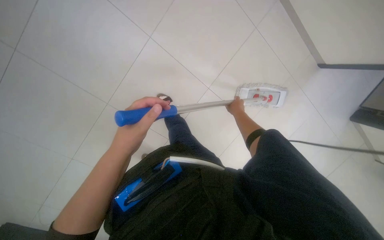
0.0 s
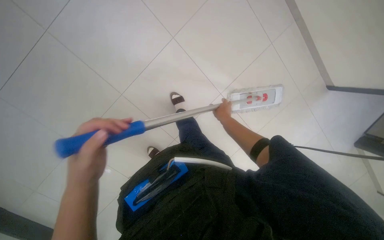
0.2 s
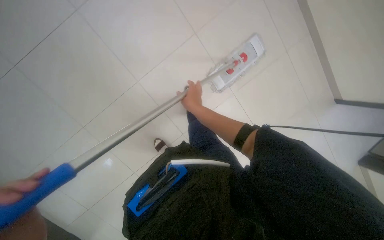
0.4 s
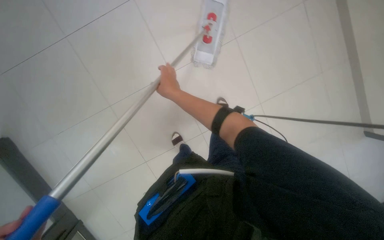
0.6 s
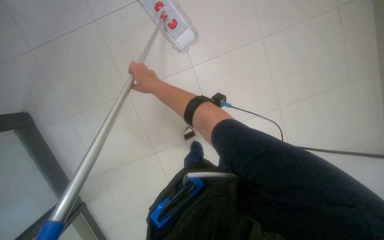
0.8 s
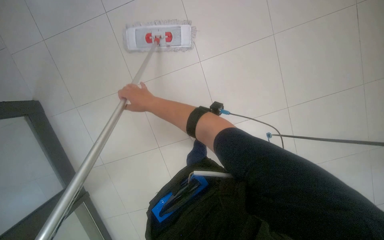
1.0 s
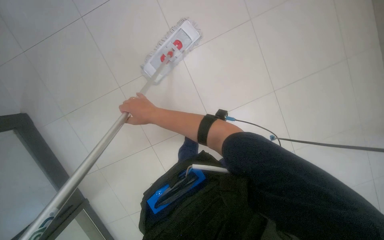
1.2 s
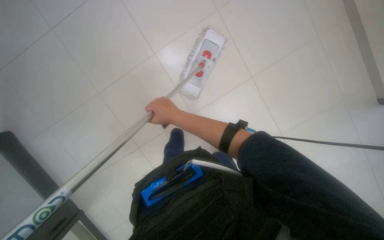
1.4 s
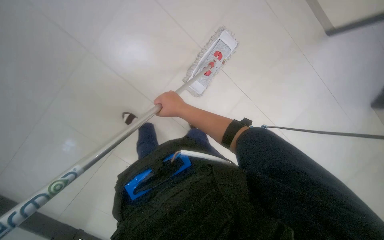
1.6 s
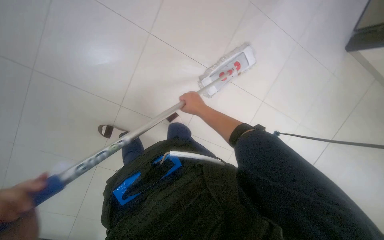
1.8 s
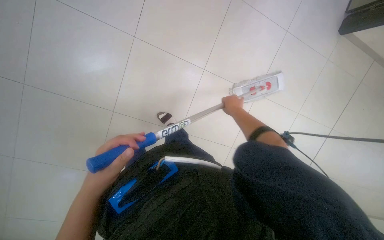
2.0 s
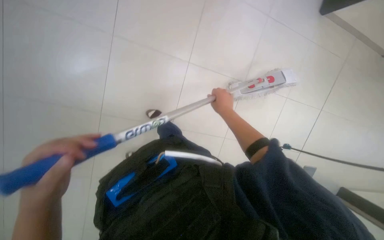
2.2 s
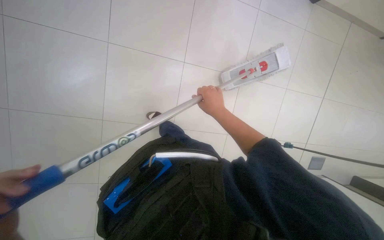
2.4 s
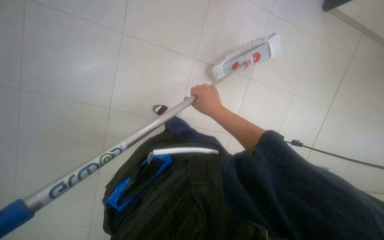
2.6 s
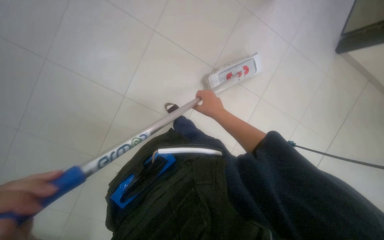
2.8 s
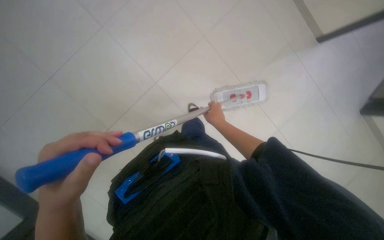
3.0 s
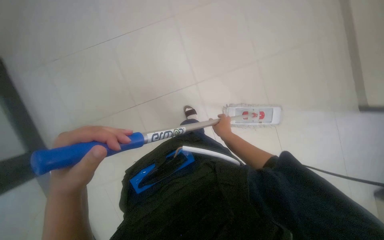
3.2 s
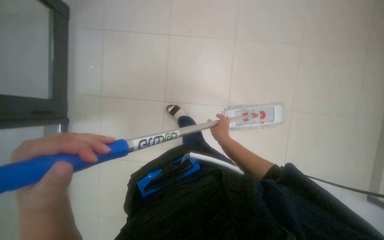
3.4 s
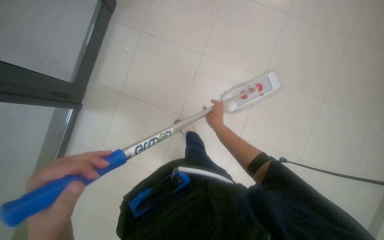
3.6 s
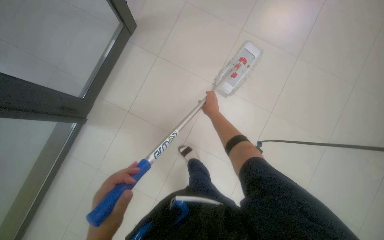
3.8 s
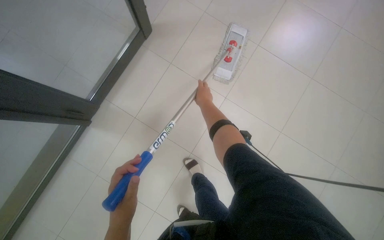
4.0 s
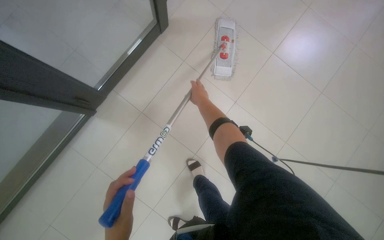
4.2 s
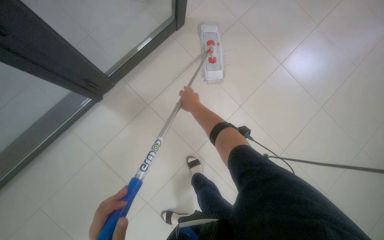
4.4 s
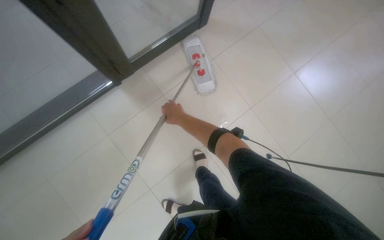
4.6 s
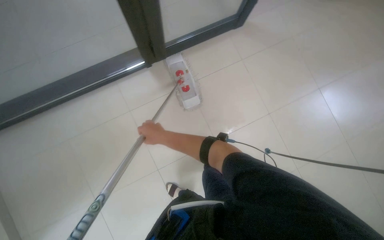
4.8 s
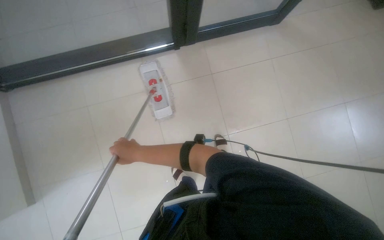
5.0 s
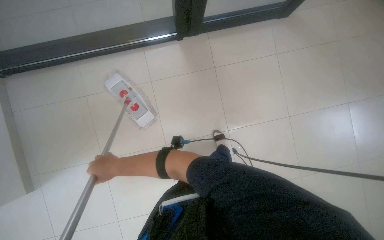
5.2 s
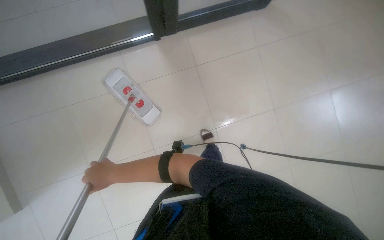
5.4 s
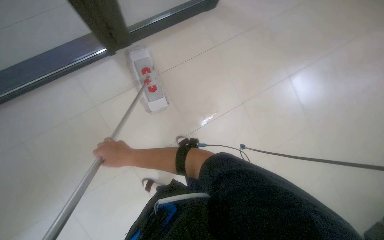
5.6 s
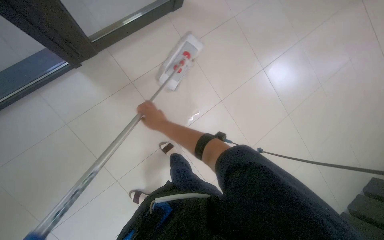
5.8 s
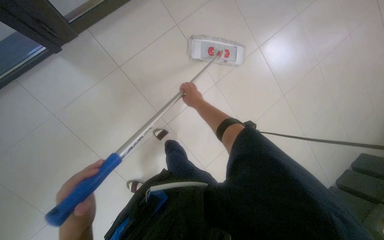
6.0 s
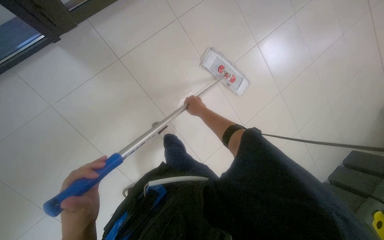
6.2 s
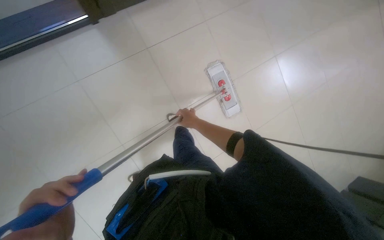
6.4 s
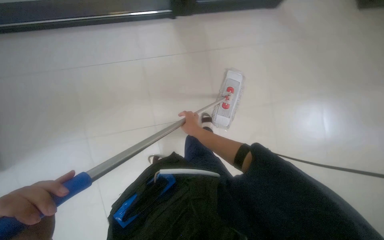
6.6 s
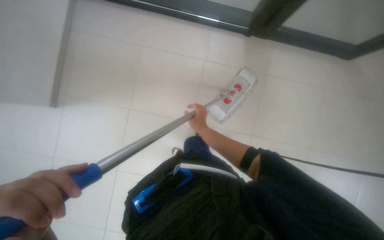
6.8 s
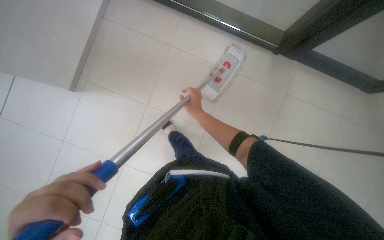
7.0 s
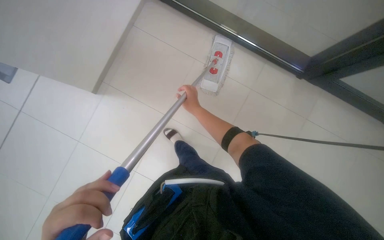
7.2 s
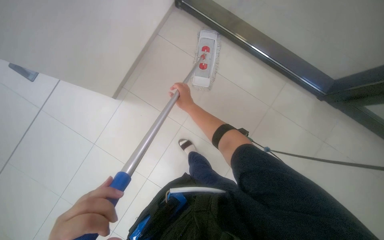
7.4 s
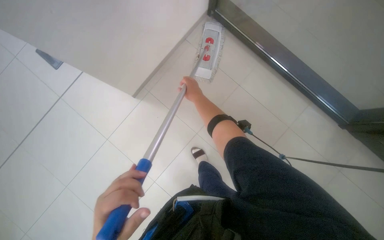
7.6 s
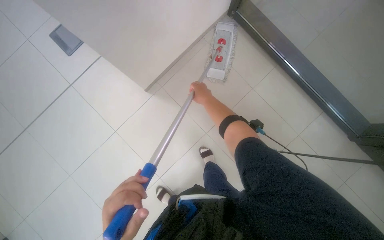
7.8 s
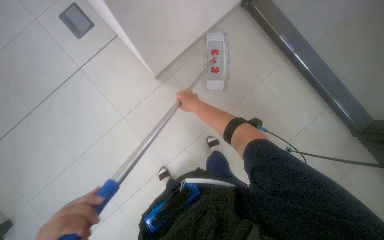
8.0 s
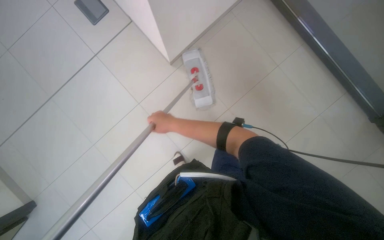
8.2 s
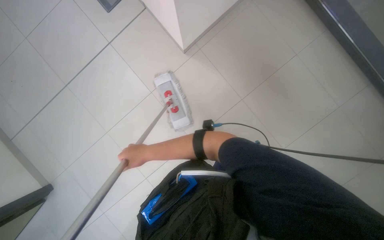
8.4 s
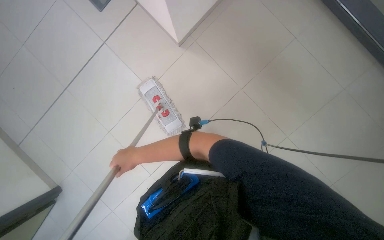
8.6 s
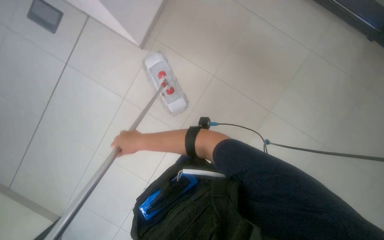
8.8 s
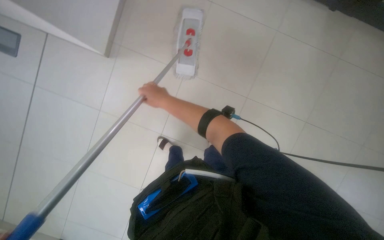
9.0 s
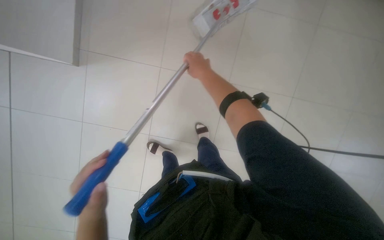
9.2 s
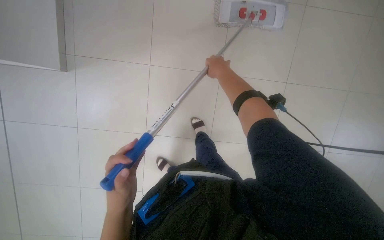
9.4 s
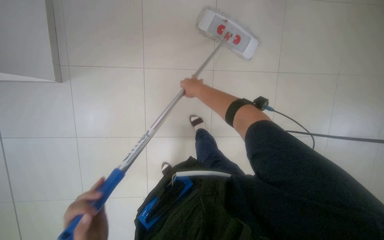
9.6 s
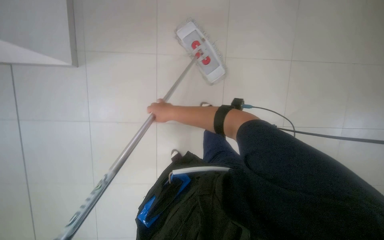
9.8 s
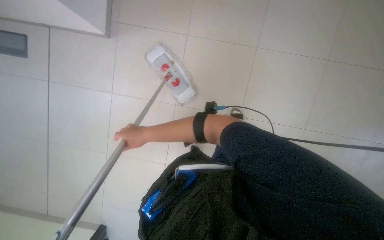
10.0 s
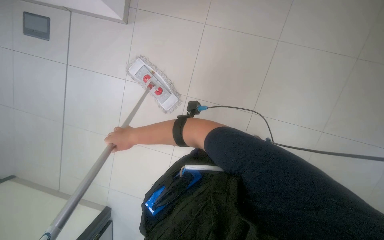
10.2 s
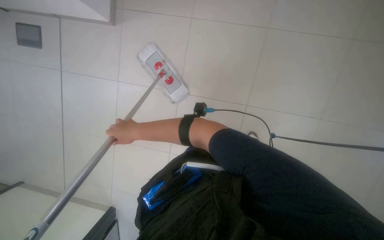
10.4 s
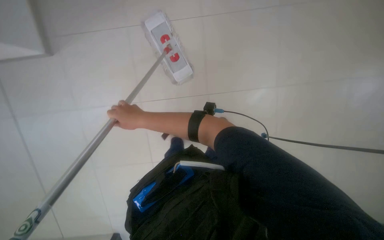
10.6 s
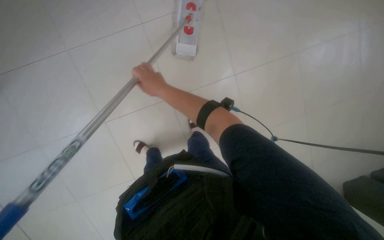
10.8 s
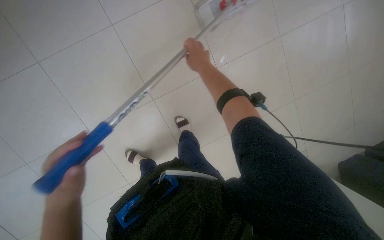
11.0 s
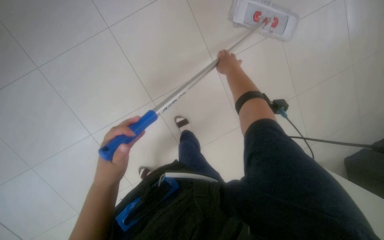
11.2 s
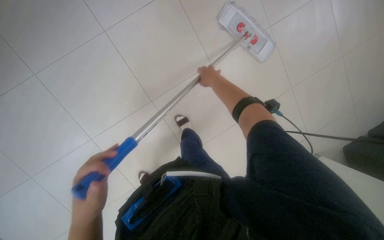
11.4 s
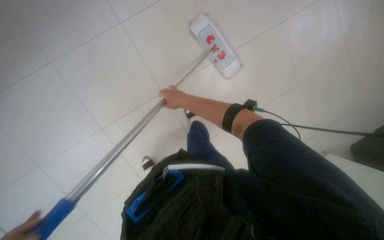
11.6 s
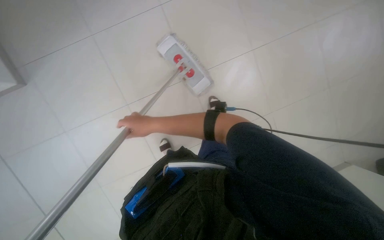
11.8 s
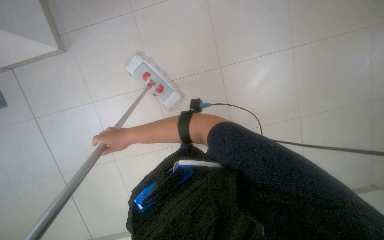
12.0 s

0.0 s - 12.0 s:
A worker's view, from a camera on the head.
Job: mopping floor.
The whole recording: Mopping the floor. The worker wrings the mop head, attaches the handle, and mops the floor.
0.0 s - 1.6 s: The camera is aimed approximately 35 degrees further to the left. Everything in view rotates some 50 degrees counterclockwise.
3.0 s - 4.4 s: The wearer looks roughly 15 degrees further upward. The right hand heads to the left, covering roughly 15 cm.
7.6 s - 9.0 s: The right hand is displaced to the left by roughly 25 cm.
9.0 s - 10.4 s: The right hand heads down the picture, covering about 10 cm, and goes to the right and returns, about 15 cm each way.
10.4 s - 12.0 s: The camera is aimed roughly 20 degrees further to the right.

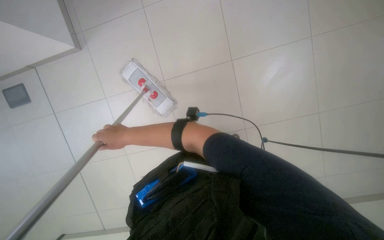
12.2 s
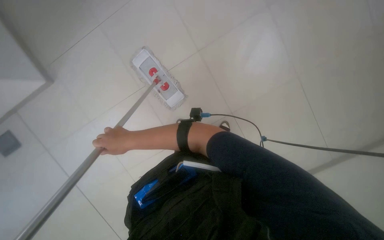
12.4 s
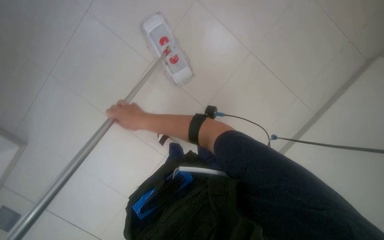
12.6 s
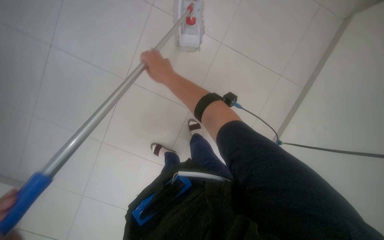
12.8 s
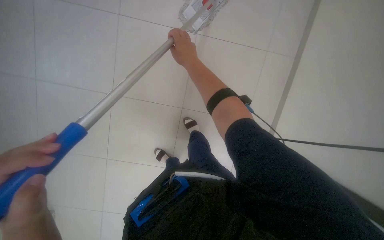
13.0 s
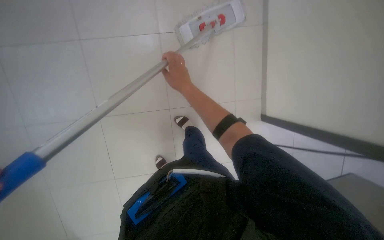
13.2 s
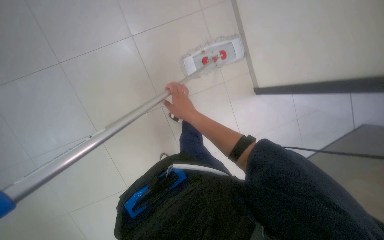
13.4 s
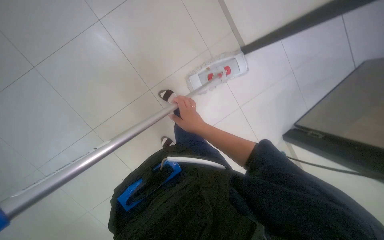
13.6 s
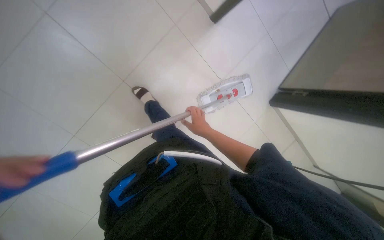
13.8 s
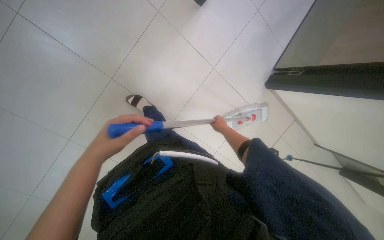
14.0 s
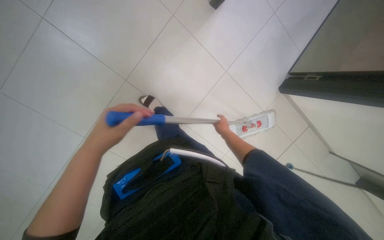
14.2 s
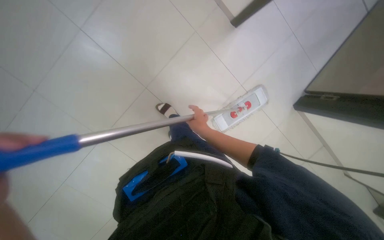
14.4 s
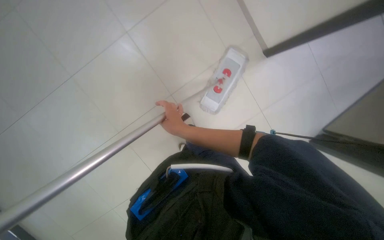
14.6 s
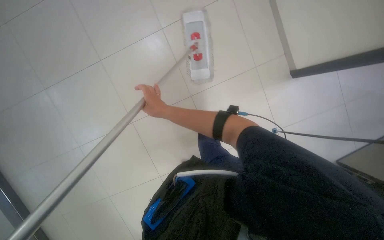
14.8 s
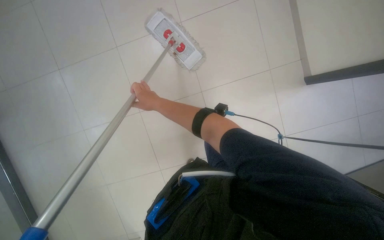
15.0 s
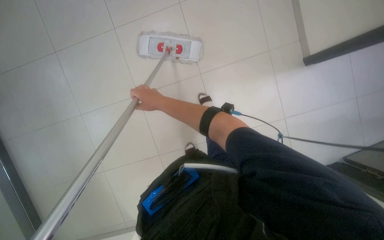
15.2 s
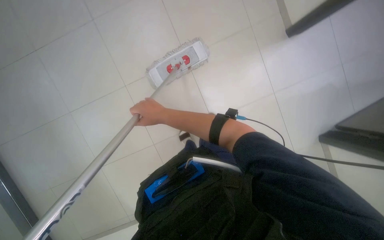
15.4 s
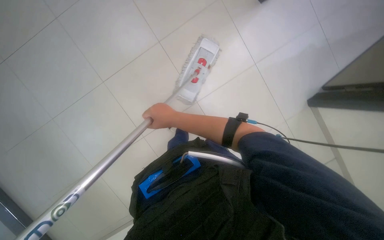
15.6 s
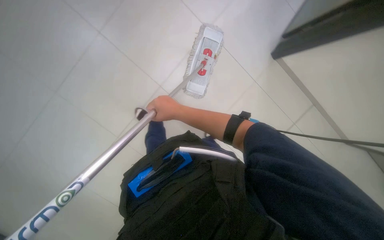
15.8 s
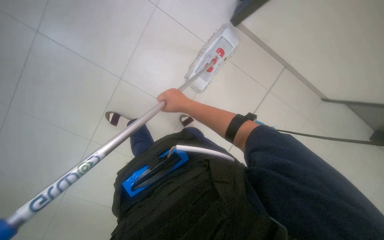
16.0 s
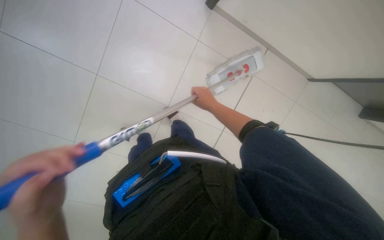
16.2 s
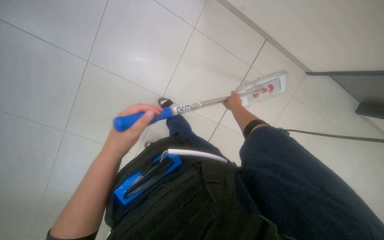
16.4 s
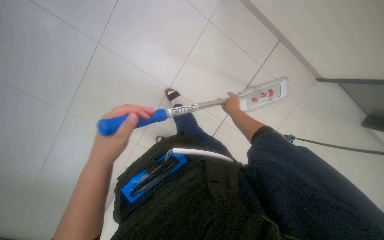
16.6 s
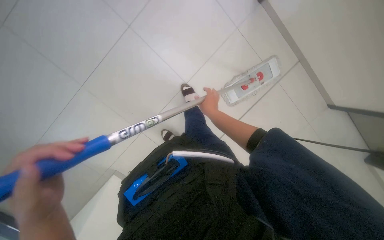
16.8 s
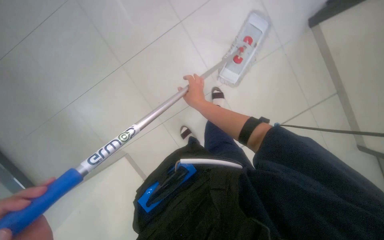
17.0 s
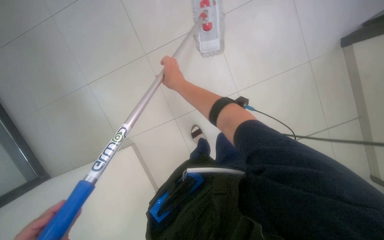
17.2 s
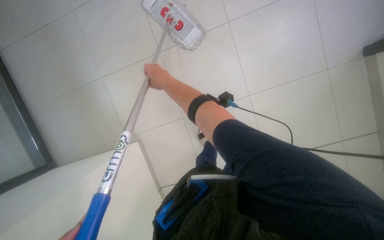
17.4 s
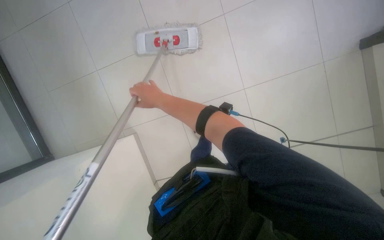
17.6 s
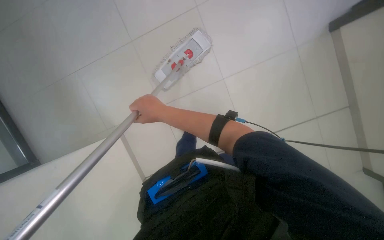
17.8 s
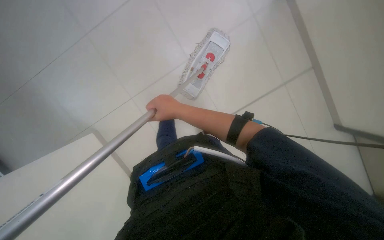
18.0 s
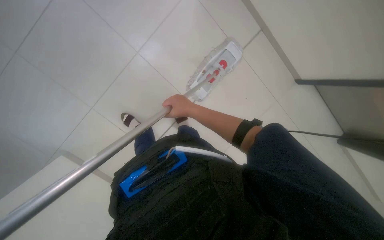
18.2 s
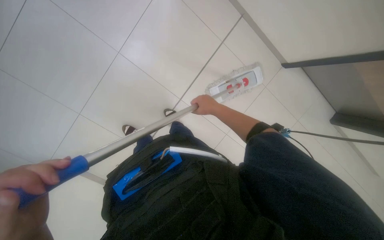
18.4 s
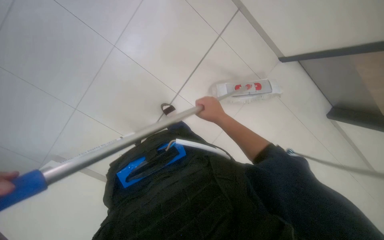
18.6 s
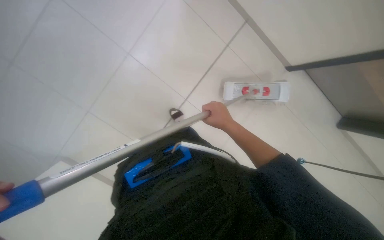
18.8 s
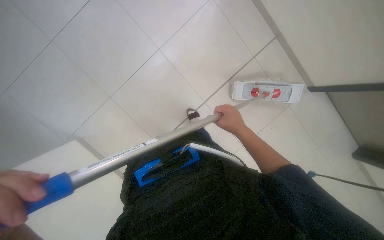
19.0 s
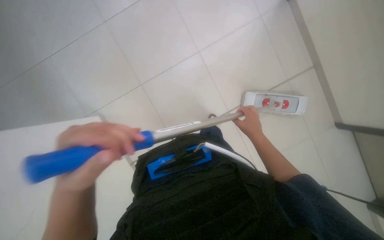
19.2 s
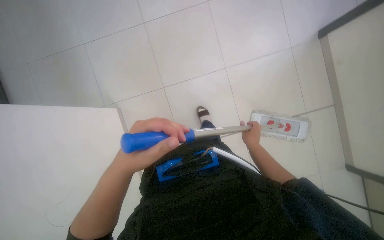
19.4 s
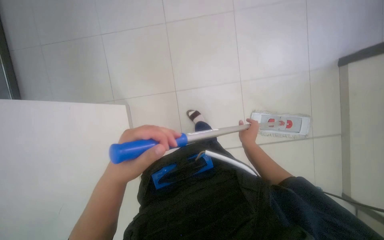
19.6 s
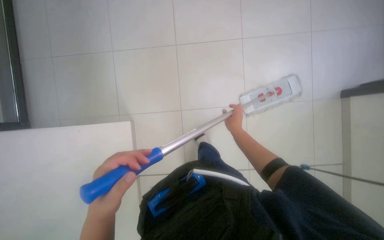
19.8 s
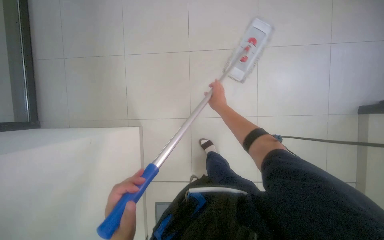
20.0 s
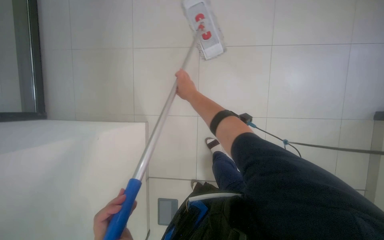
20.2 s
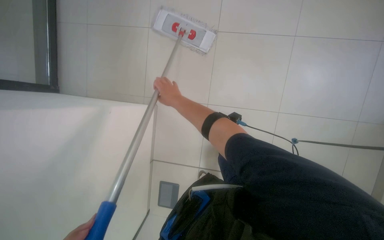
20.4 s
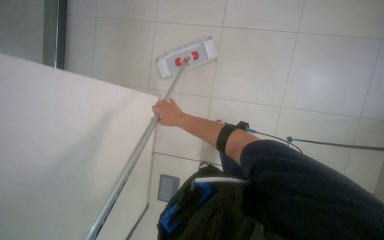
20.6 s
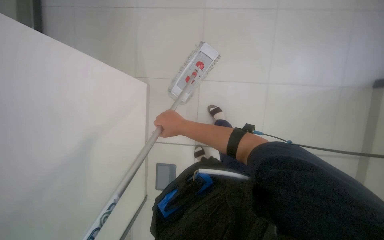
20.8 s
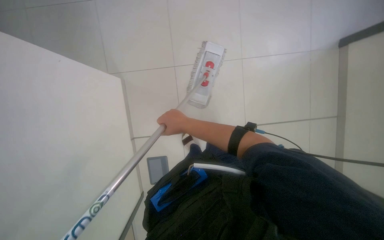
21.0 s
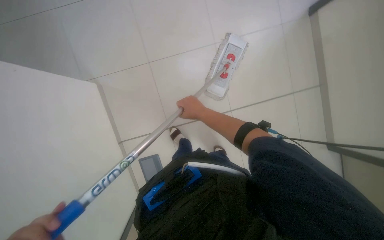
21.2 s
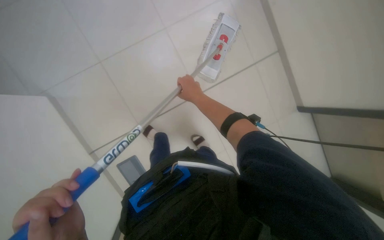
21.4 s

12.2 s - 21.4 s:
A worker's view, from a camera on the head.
Job: mopping floor.
The whole recording: Mopping the floor. The worker wrings the mop head, attaches the handle, and mops the floor.
13.8 s - 15.2 s: The view pans to the left by approximately 25 degrees. Everything in view rotates about 30 degrees counterclockwise.
15.2 s - 16.8 s: The right hand moves to the right, approximately 15 cm.
19.8 s - 21.4 s: The camera is aimed roughly 40 degrees further to the left. The wearer looks about 20 degrees further upward. Everything in view rotates about 45 degrees counterclockwise.
